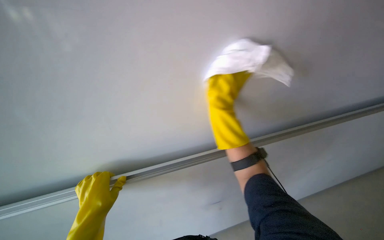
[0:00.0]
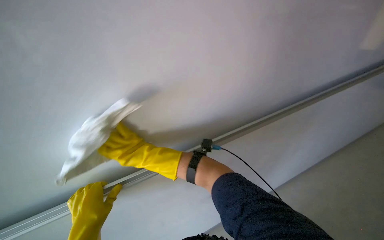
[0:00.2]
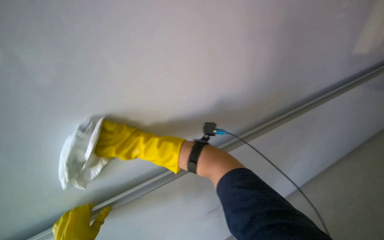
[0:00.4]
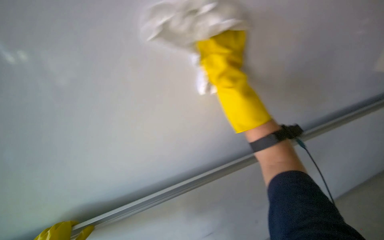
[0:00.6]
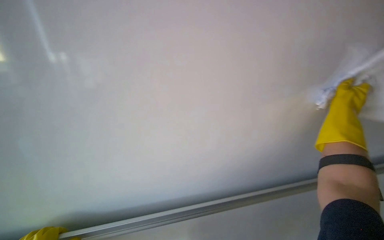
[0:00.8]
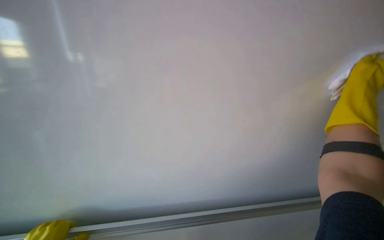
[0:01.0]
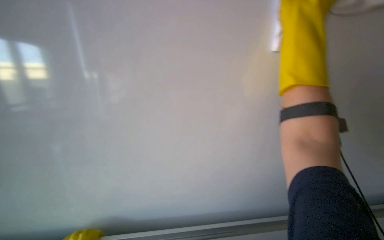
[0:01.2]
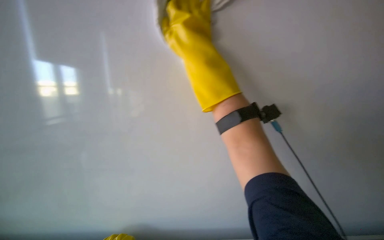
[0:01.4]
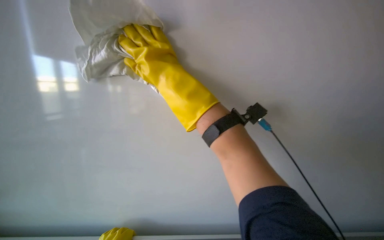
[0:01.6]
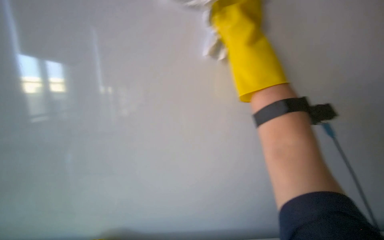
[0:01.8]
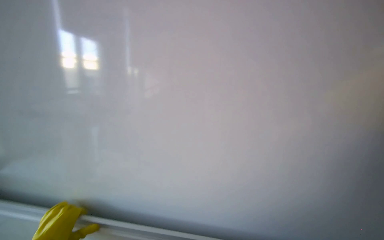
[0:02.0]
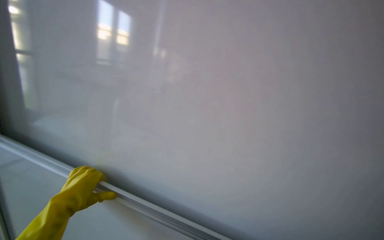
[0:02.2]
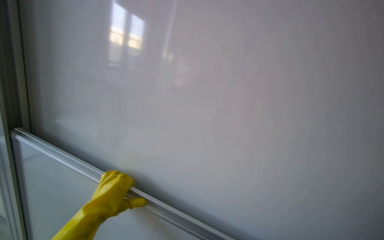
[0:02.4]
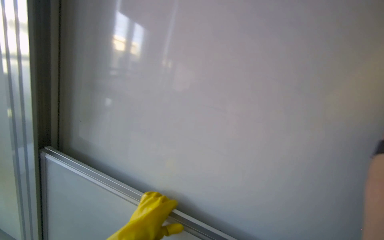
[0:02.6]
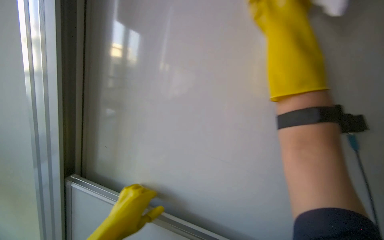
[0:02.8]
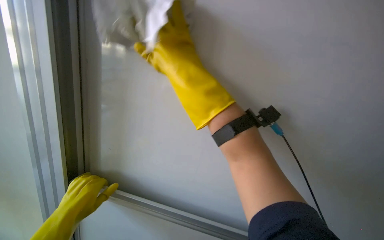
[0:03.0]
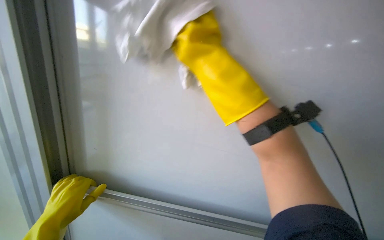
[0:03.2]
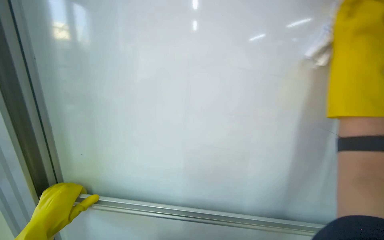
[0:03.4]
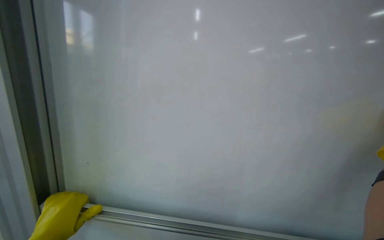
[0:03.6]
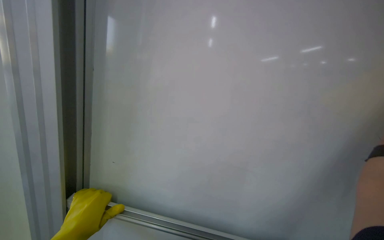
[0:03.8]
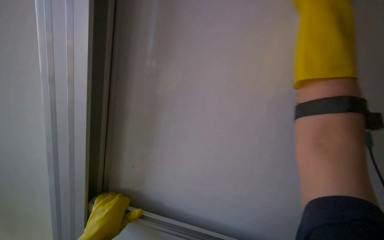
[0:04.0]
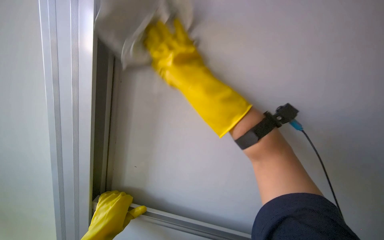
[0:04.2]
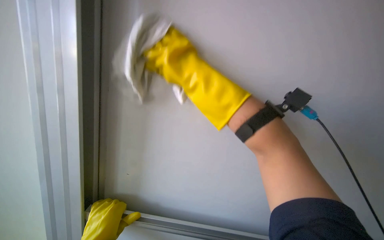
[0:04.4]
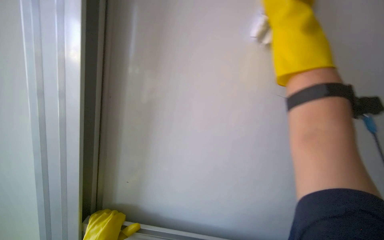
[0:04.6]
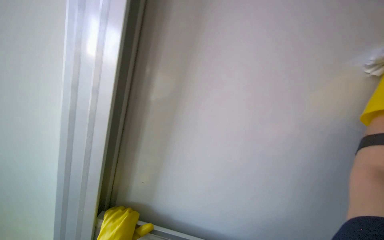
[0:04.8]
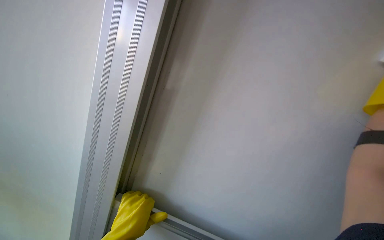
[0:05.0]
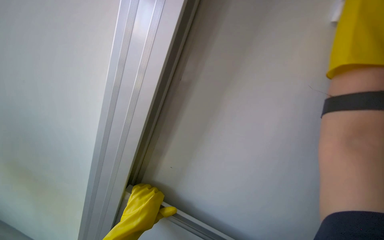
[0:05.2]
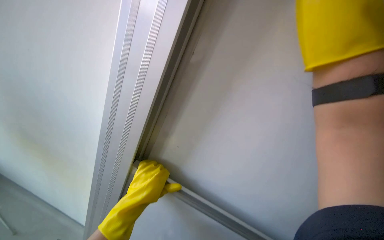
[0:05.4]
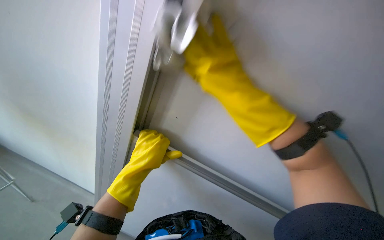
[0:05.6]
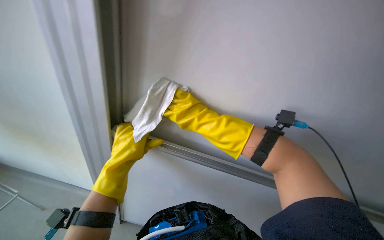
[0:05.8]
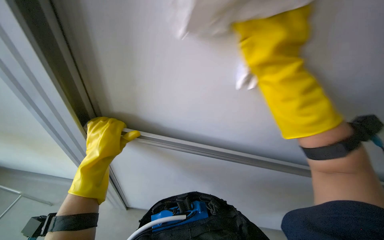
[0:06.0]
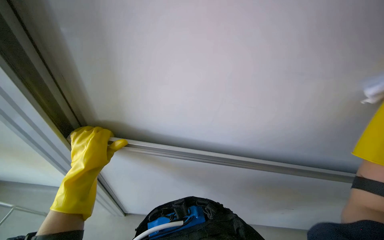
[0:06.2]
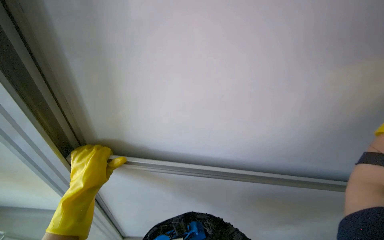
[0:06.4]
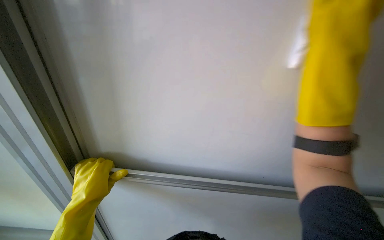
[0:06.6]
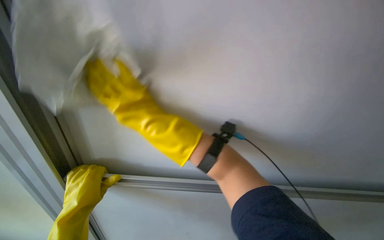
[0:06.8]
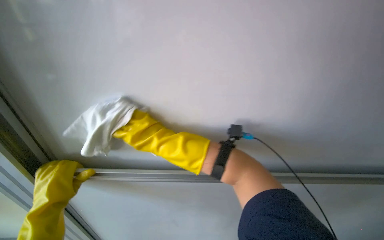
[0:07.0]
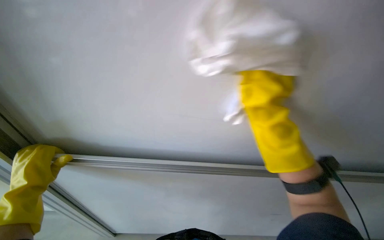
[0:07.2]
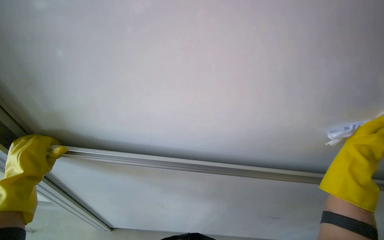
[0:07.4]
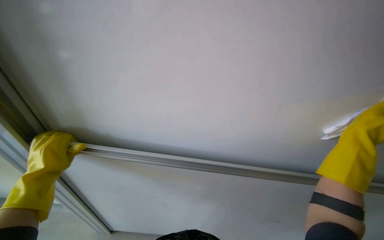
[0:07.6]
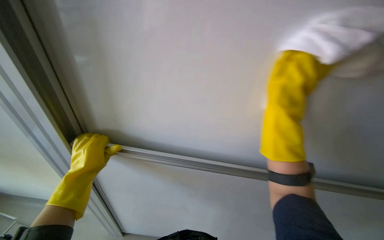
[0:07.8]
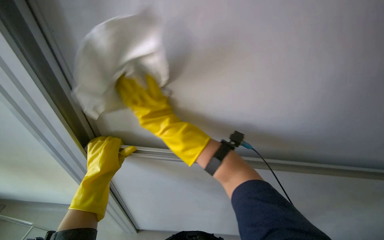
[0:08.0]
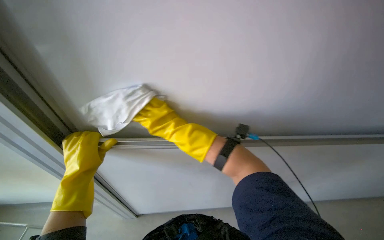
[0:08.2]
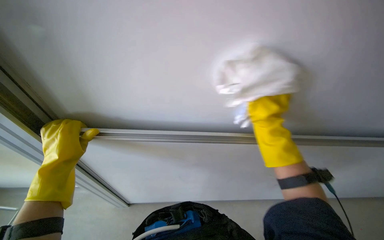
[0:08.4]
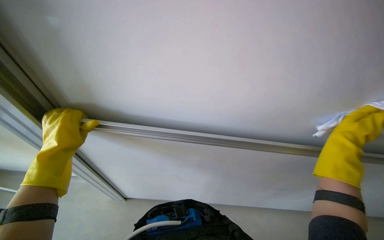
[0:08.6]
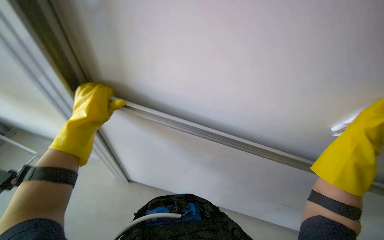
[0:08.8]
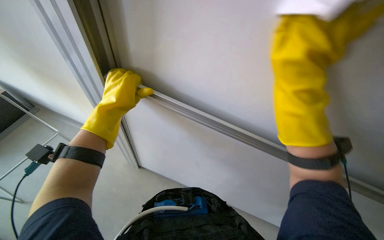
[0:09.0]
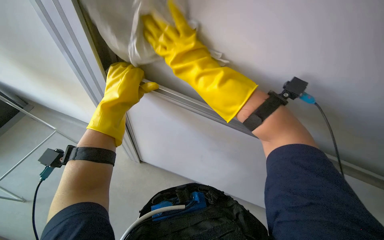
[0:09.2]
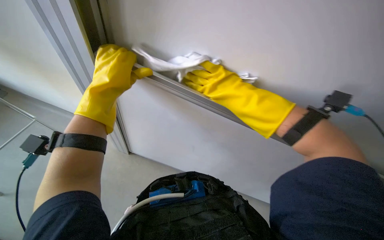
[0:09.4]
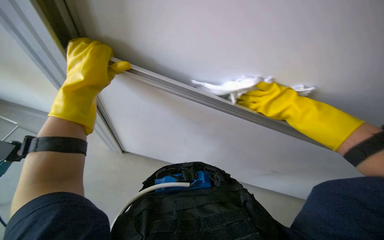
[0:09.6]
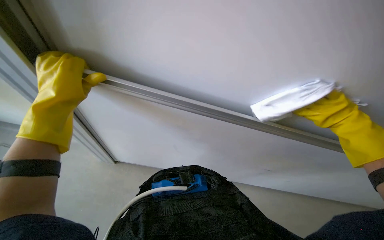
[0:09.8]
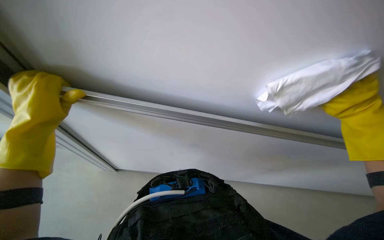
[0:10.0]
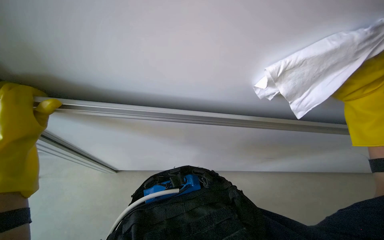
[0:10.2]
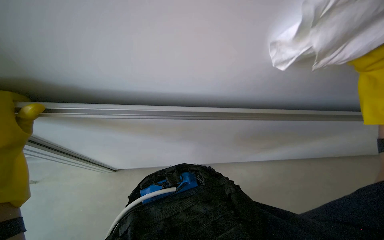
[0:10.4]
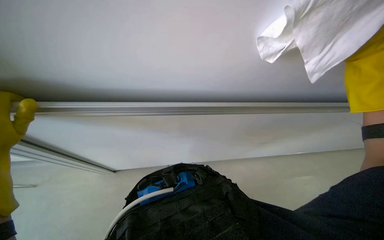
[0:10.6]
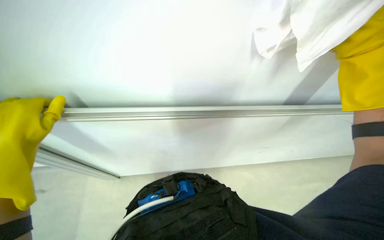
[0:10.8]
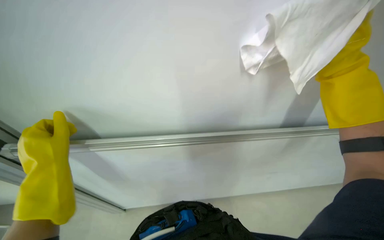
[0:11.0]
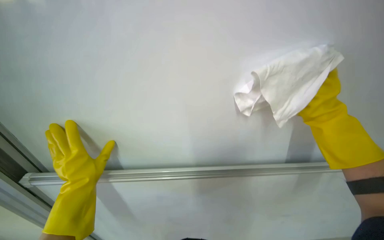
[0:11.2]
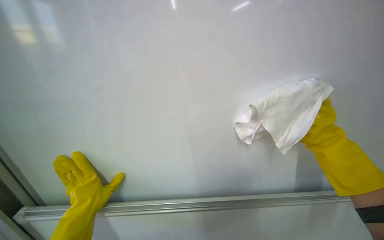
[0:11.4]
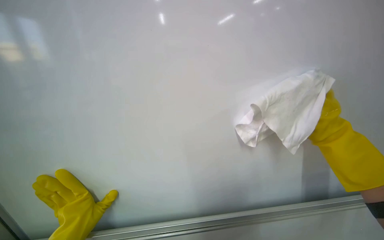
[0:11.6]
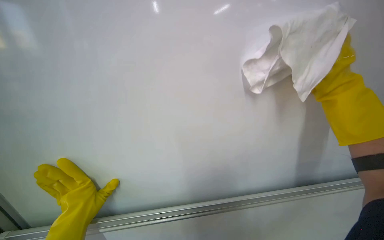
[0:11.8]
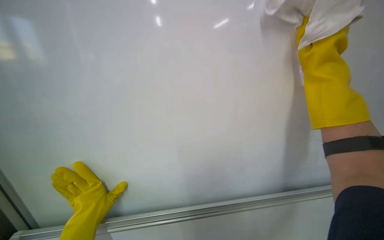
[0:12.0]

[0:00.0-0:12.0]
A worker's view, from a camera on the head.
Job: wiping surfaces.
The whole recording: Wiping whiteboard surface. The worker wipes the whiteboard surface with a white cloth.
0:01.6 to 0:03.0: The head travels some 60 cm.
0:04.4 to 0:06.0: The wearer looks approximately 30 degrees further downward.
0:06.0 to 0:07.6: The left hand moves to the left, roughly 10 cm.
0:07.6 to 0:09.0: The left hand shifts approximately 15 cm up the picture and to the right.
0:10.4 to 0:12.0: The camera pitches upward, by roughly 40 degrees.

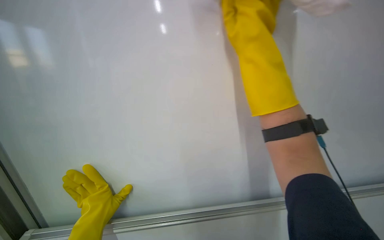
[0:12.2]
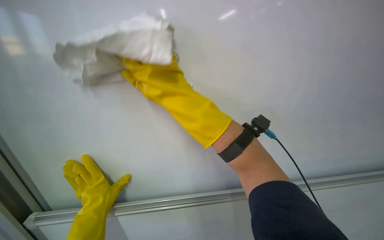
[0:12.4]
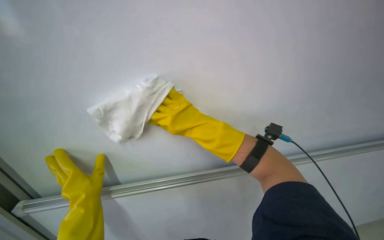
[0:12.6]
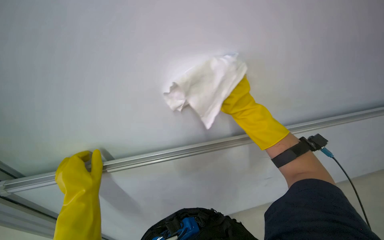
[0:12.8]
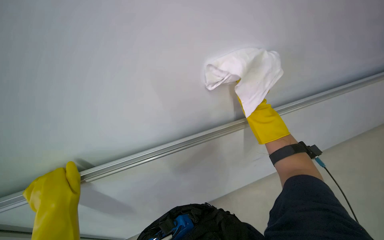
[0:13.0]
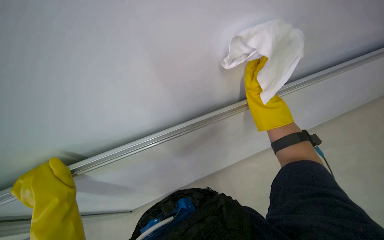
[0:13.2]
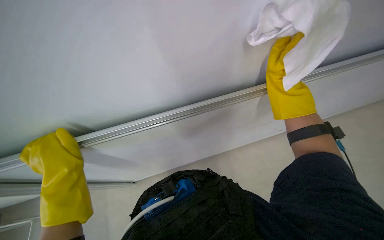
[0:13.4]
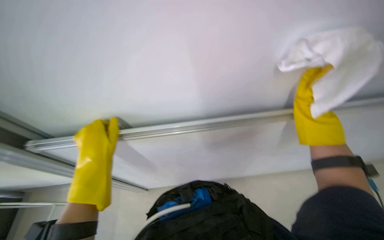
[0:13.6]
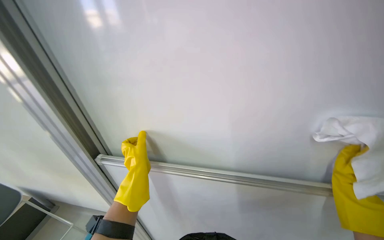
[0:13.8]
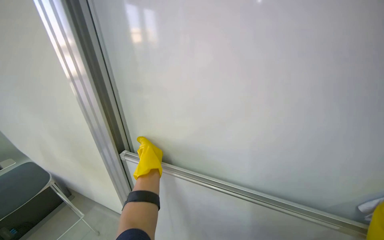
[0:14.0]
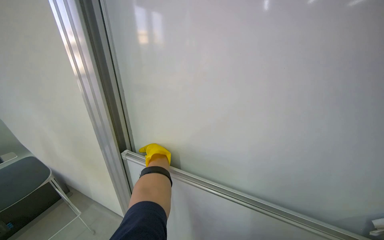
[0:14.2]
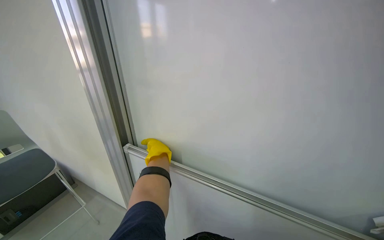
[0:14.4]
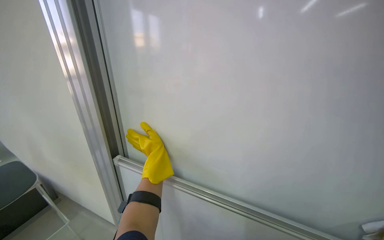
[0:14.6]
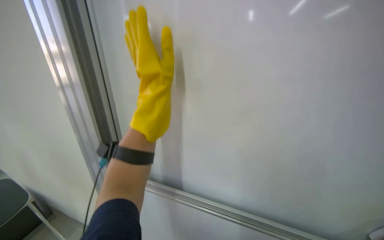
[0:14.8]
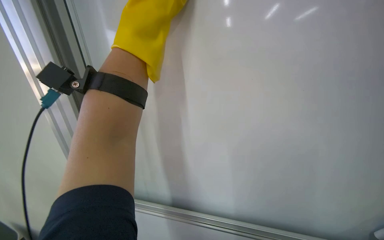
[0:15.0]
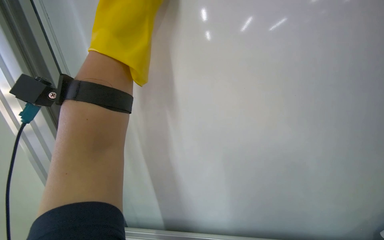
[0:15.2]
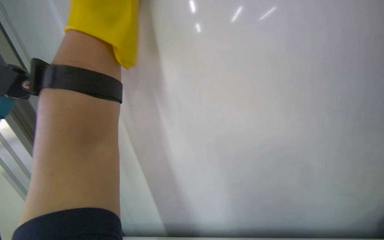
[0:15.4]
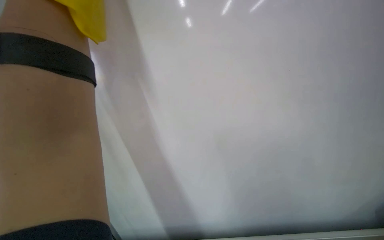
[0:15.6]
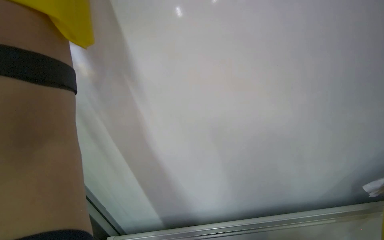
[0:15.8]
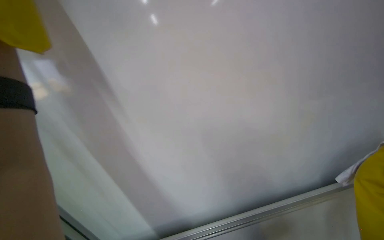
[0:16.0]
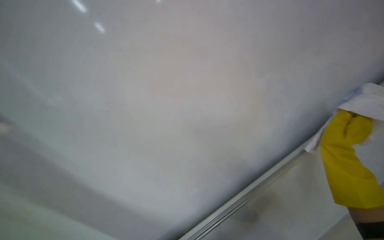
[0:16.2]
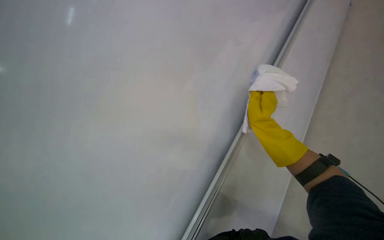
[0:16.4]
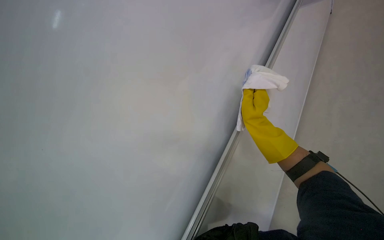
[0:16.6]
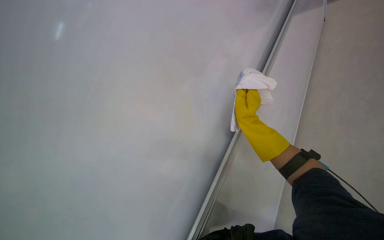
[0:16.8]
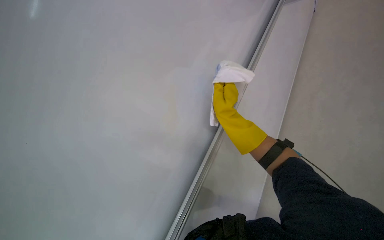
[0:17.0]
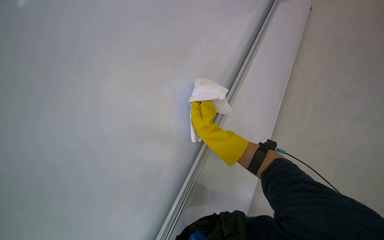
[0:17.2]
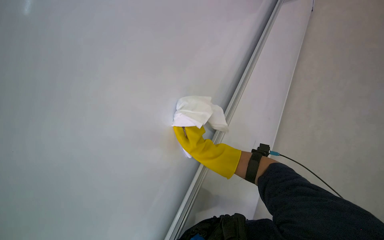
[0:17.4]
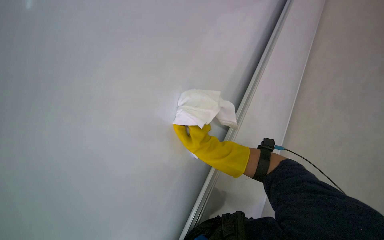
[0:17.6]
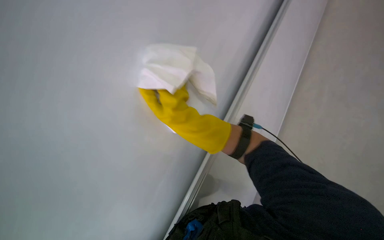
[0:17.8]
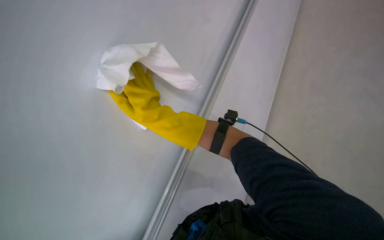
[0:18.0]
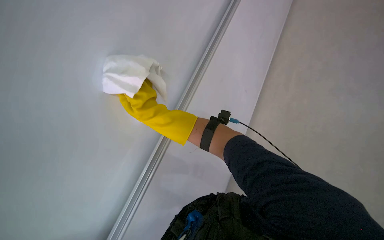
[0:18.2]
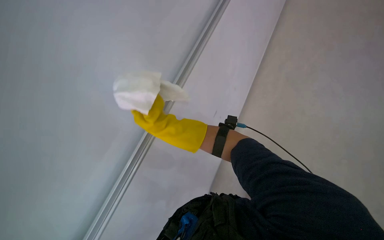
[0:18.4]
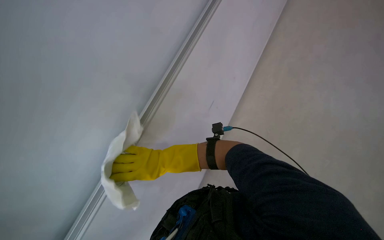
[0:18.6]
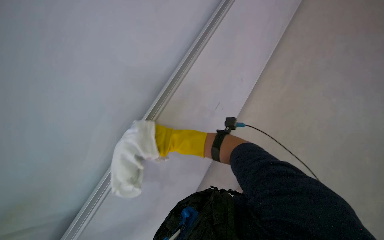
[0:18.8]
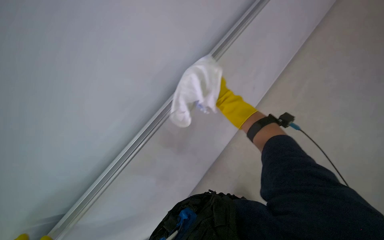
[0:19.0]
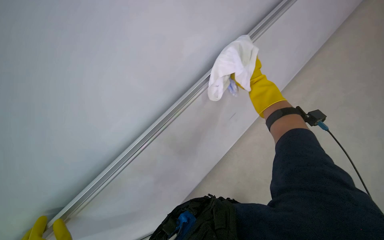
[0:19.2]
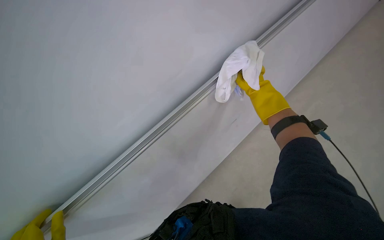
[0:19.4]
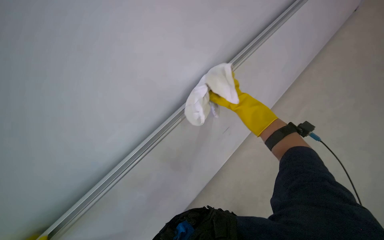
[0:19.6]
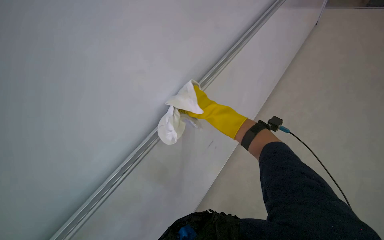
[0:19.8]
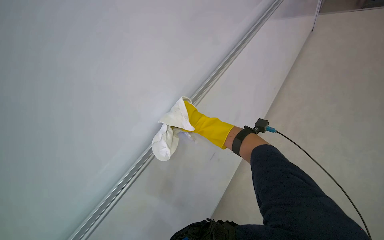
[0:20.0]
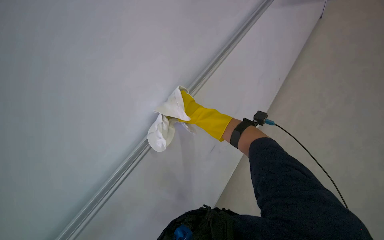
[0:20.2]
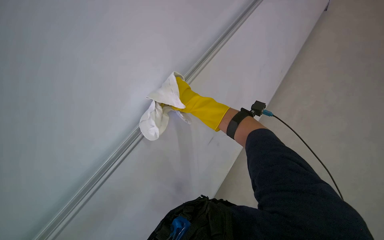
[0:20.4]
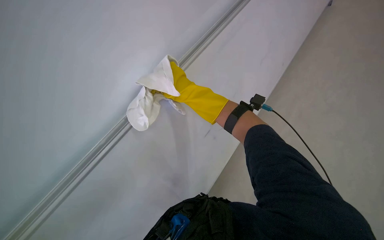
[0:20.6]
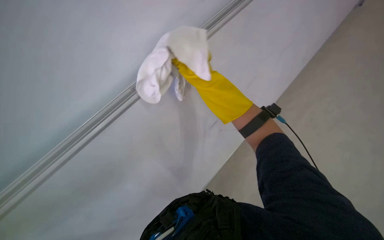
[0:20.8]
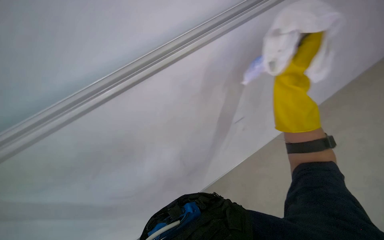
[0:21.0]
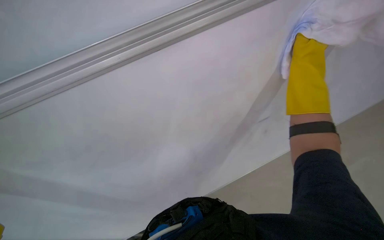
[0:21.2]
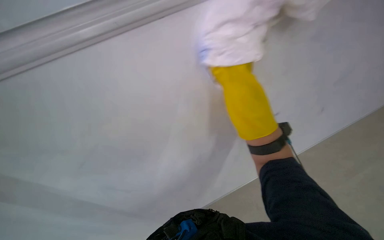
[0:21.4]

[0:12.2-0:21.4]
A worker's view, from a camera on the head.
Job: wiping surfaces.
The whole recording: Wiping whiteboard surface. The worker wipes the whiteboard surface with a white cloth.
0:12.2 to 0:13.8: The scene rotates clockwise by some 40 degrees.
0:13.8 to 0:15.2: The left hand is displaced up the picture and nearer to the camera by roughly 40 cm.
0:16.8 to 0:18.4: The head turns to the right by some 30 degrees.
0:18.4 to 0:19.8: The right hand is displaced to the right by about 15 cm.
